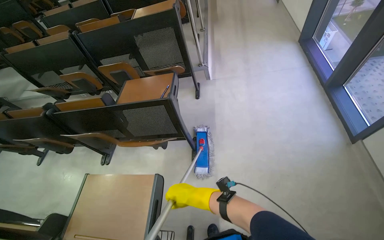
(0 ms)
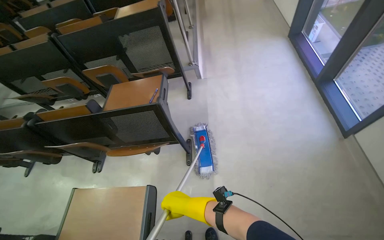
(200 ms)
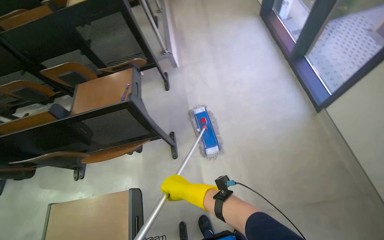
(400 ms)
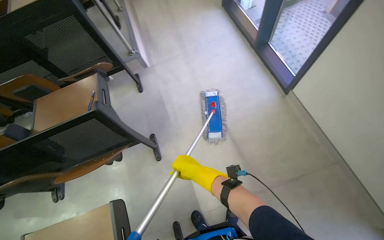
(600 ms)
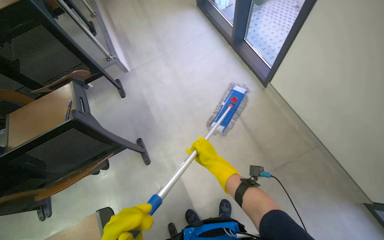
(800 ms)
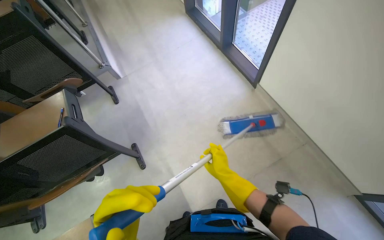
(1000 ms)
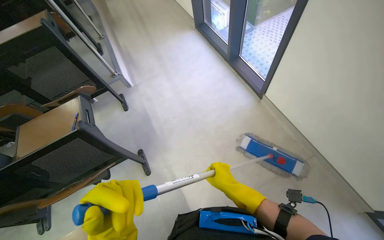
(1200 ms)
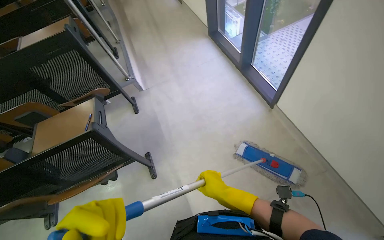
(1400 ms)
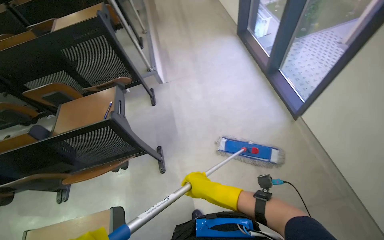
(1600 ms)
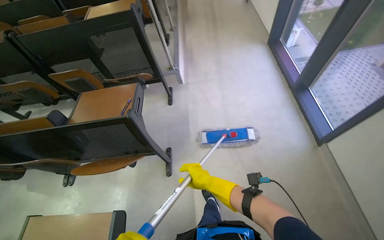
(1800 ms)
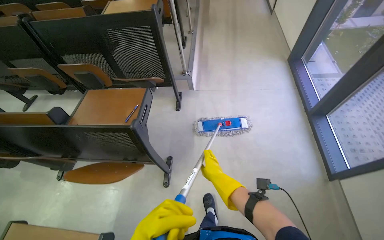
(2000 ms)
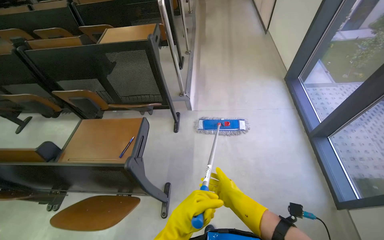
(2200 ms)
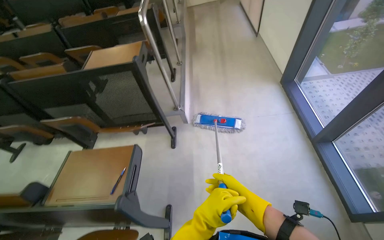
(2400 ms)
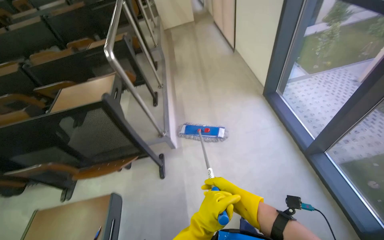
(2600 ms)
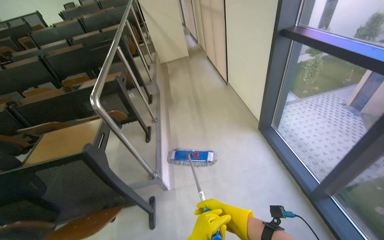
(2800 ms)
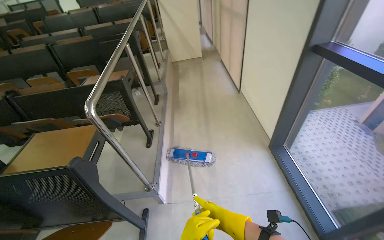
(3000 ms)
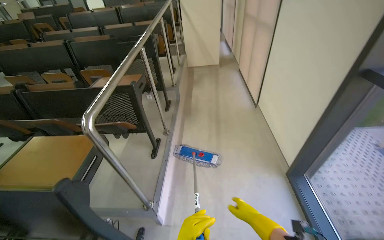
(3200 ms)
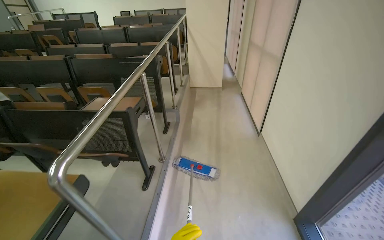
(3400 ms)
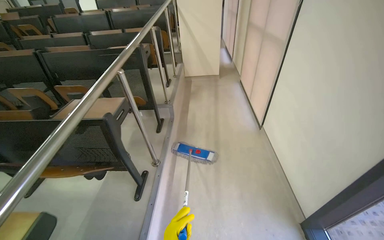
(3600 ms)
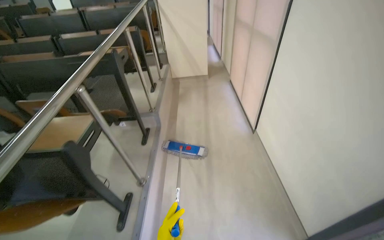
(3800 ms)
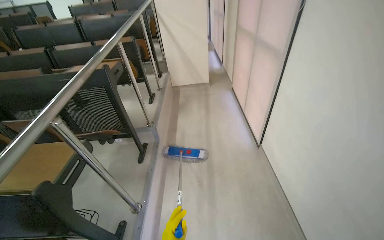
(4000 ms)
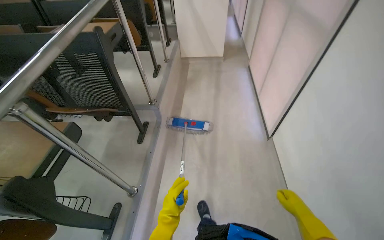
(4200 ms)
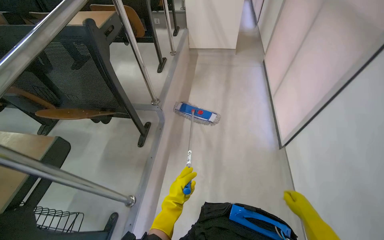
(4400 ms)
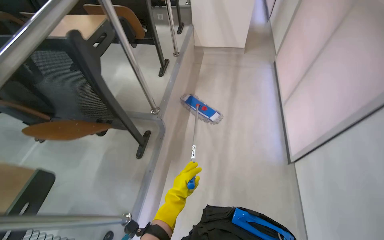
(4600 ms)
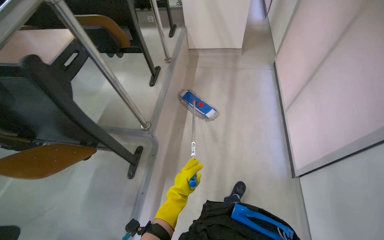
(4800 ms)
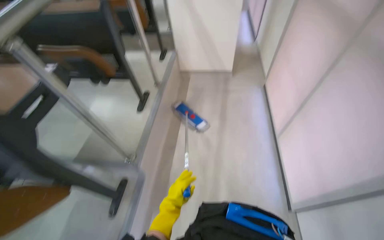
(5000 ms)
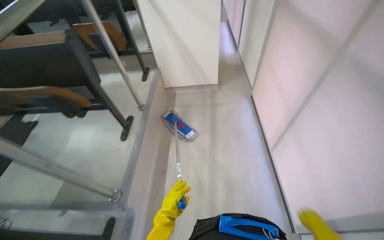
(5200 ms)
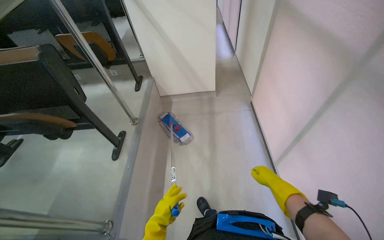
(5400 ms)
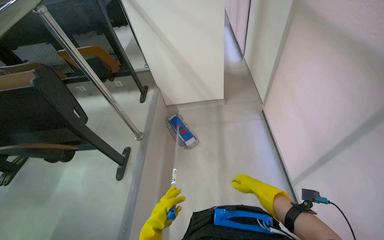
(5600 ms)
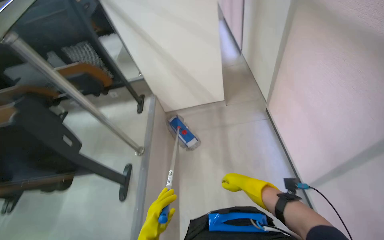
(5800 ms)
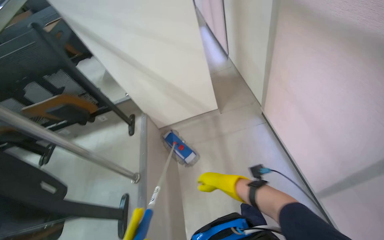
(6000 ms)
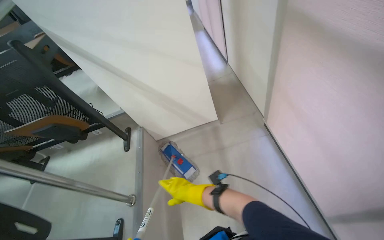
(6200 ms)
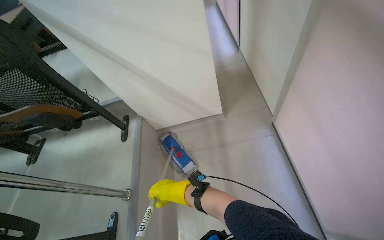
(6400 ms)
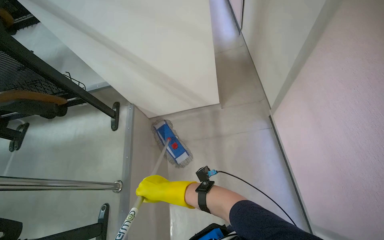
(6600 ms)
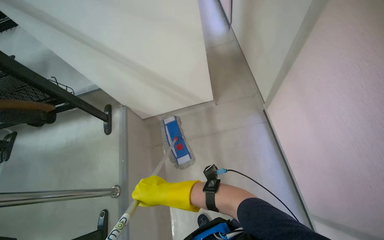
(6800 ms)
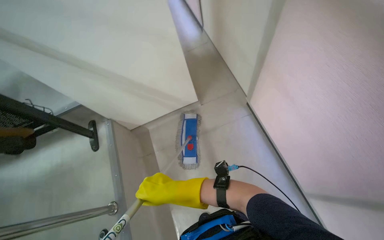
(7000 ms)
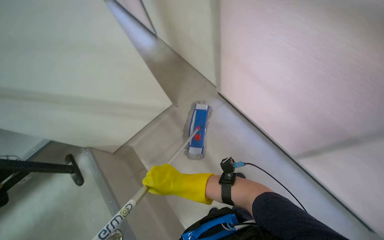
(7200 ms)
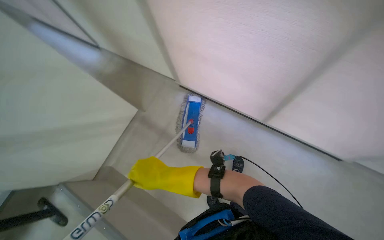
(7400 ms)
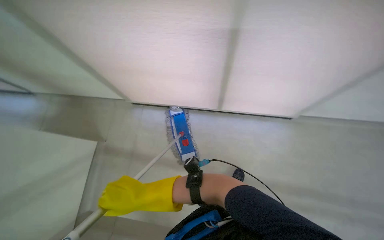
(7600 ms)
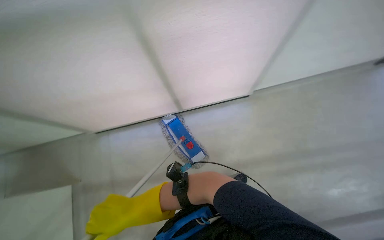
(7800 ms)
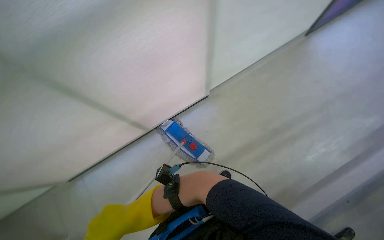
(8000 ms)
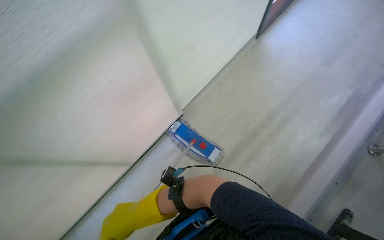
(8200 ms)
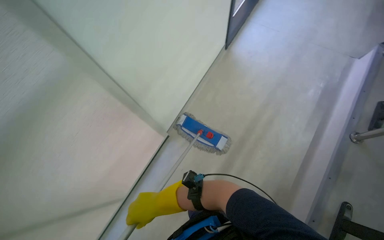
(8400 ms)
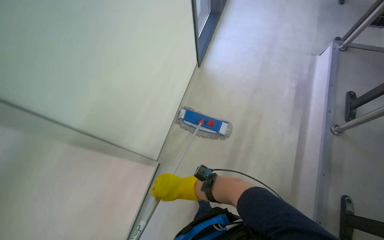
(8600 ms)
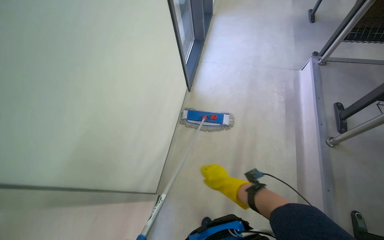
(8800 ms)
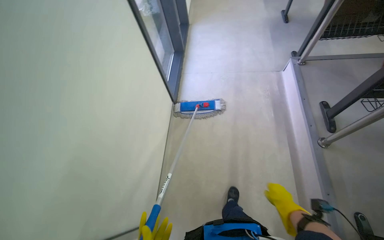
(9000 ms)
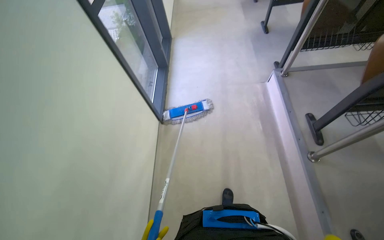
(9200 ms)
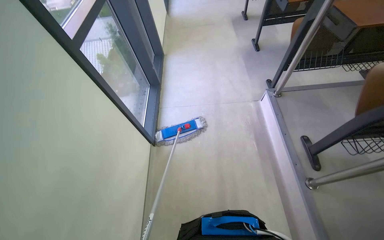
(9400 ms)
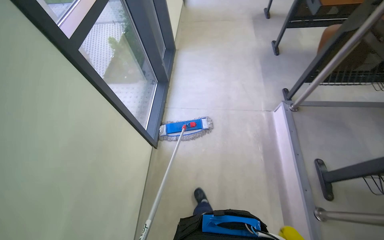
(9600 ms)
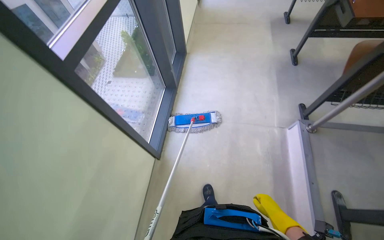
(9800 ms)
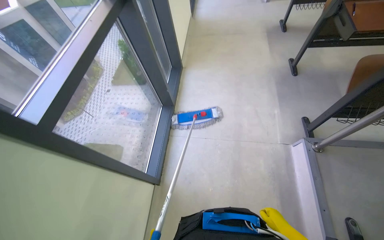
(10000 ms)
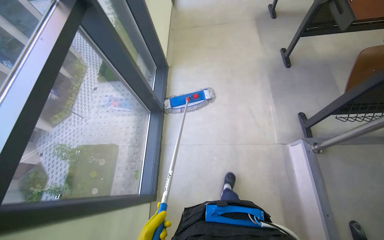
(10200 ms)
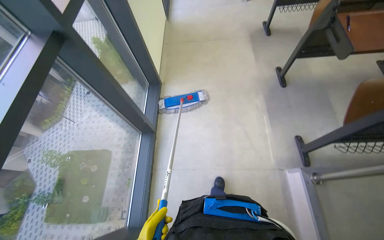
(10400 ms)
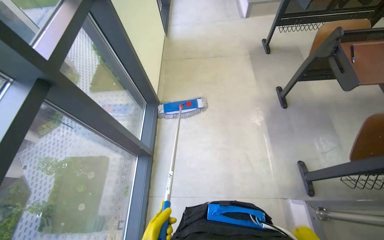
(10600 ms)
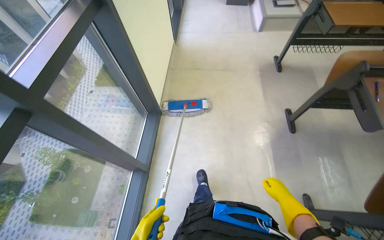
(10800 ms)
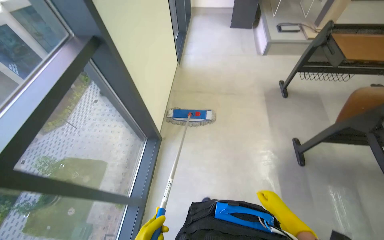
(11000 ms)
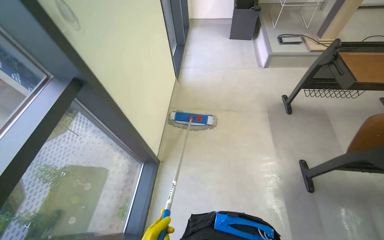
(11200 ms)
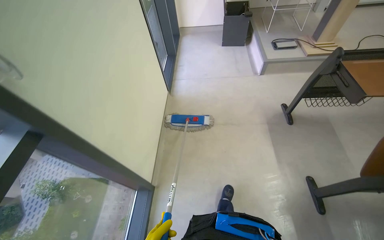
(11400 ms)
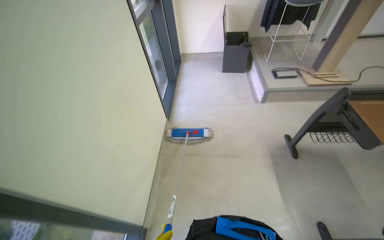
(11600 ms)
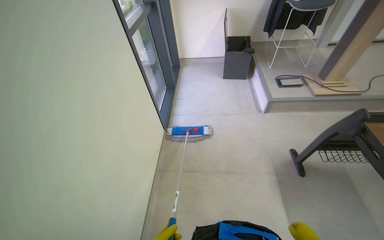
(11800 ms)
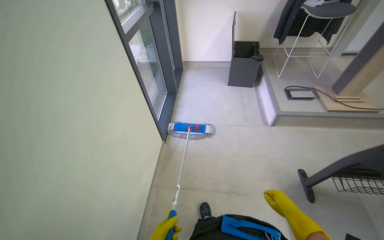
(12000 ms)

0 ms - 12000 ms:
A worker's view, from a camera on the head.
Job: mopping floor.
The whole recording: Mopping classroom floor. The worker mops the floor in the classroom between rows of desks.
1600 ms - 3000 ms: The camera travels some 1 m. The camera pitches upward, by roughly 15 degrees.
3000 ms - 4400 ms: The head travels roughly 1.5 m. The view tilts about 15 degrees downward.
4400 ms - 6000 ms: The camera travels some 1.5 m.
6000 ms - 7600 ms: The camera is carried roughly 40 cm. The wearer looks roughly 45 degrees further to the right.
9000 ms - 10400 ms: The camera is carried about 1.5 m.
10400 ms - 12000 ms: The wearer moves roughly 1.5 m. The view tilts roughly 15 degrees upward.

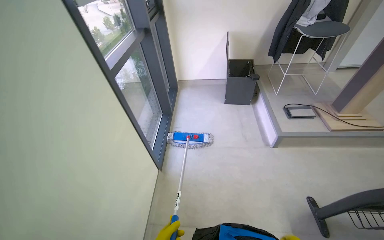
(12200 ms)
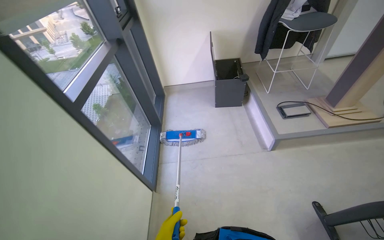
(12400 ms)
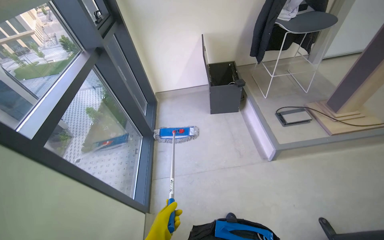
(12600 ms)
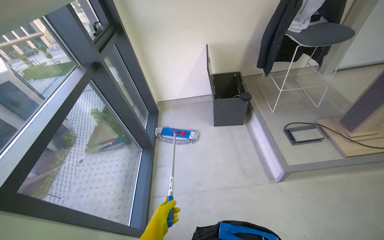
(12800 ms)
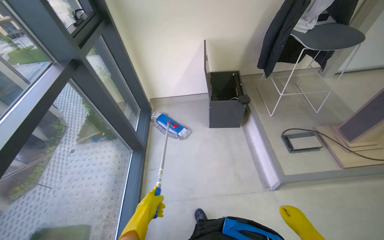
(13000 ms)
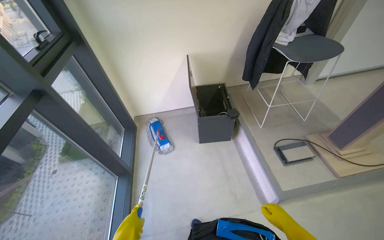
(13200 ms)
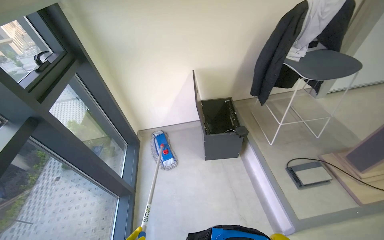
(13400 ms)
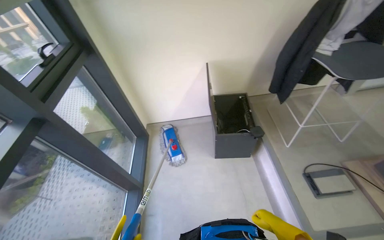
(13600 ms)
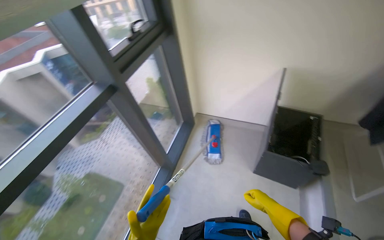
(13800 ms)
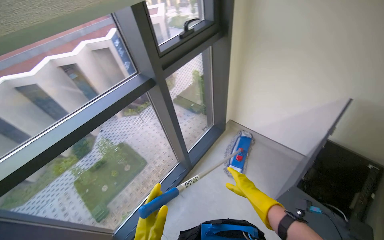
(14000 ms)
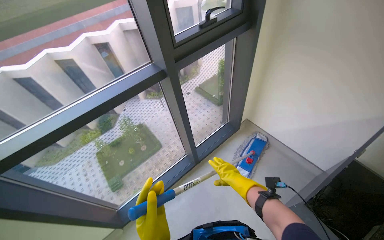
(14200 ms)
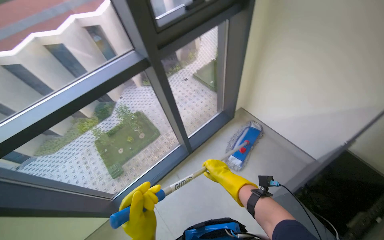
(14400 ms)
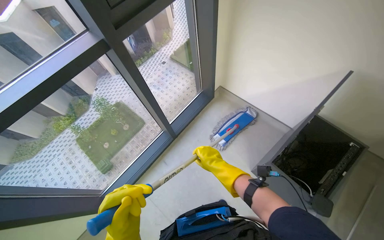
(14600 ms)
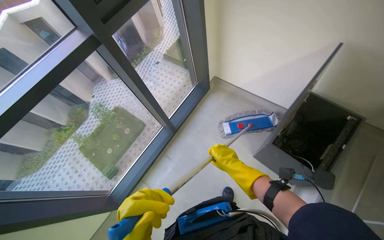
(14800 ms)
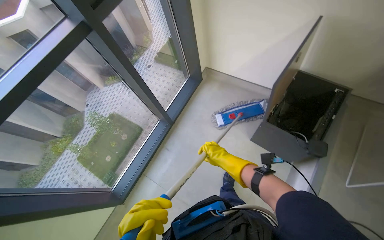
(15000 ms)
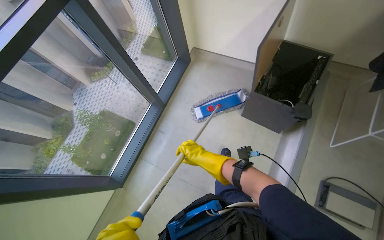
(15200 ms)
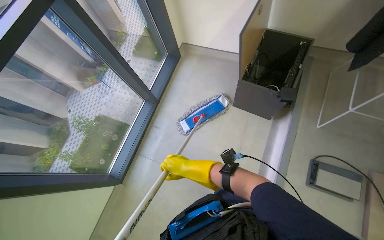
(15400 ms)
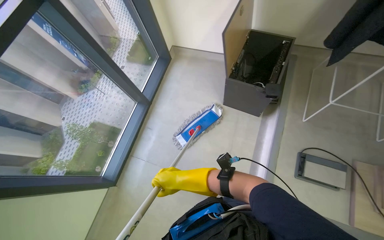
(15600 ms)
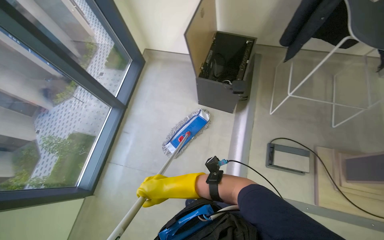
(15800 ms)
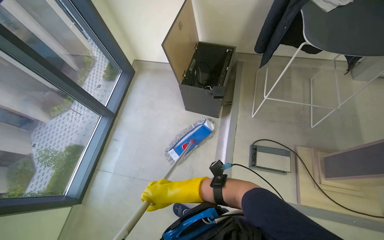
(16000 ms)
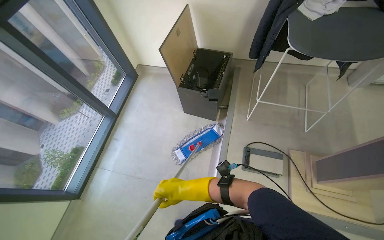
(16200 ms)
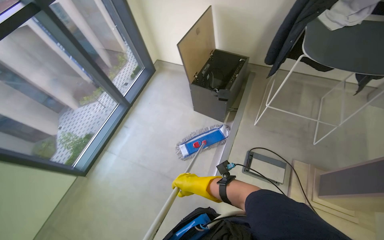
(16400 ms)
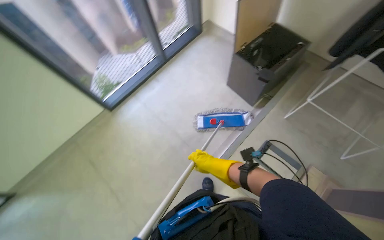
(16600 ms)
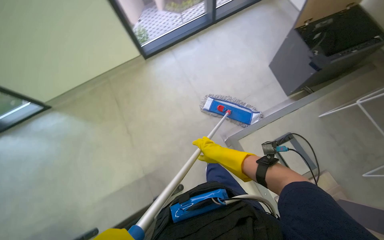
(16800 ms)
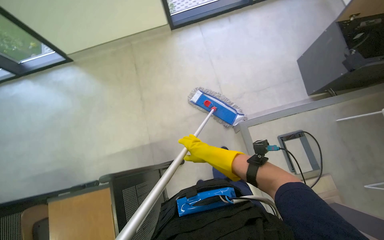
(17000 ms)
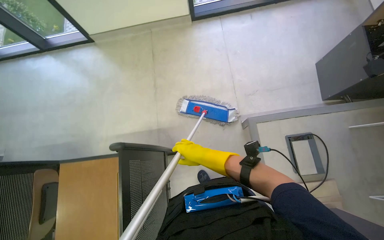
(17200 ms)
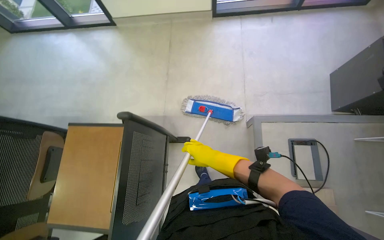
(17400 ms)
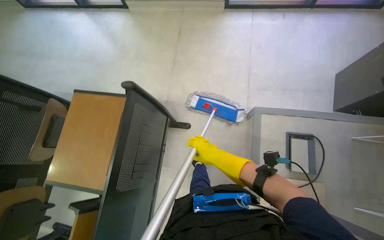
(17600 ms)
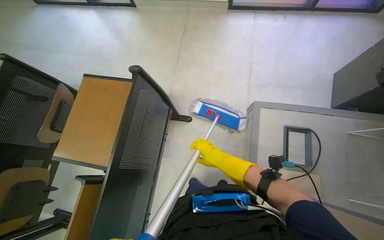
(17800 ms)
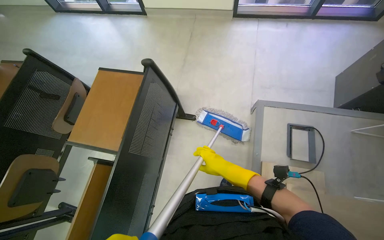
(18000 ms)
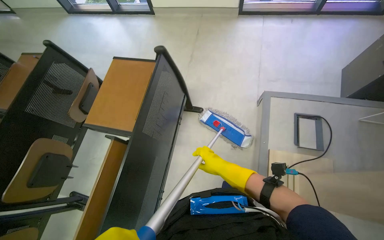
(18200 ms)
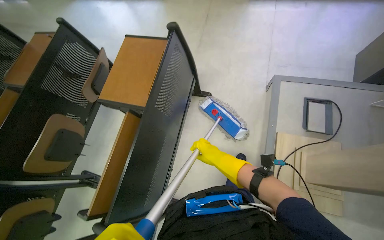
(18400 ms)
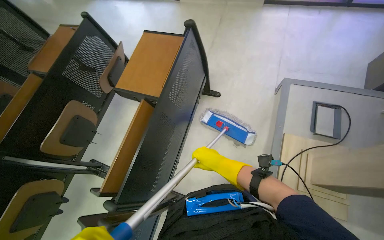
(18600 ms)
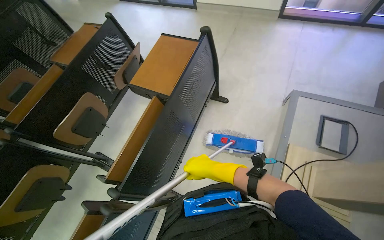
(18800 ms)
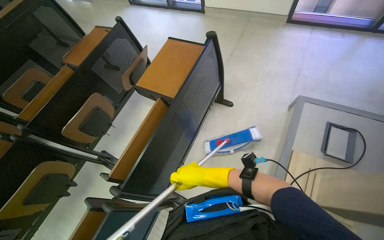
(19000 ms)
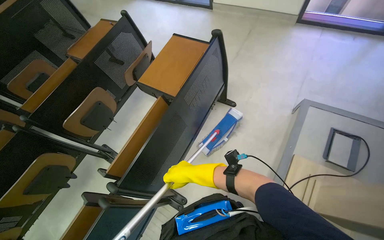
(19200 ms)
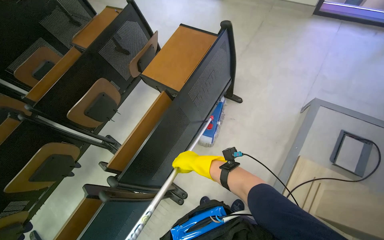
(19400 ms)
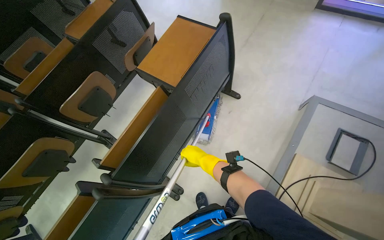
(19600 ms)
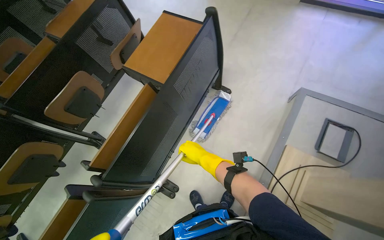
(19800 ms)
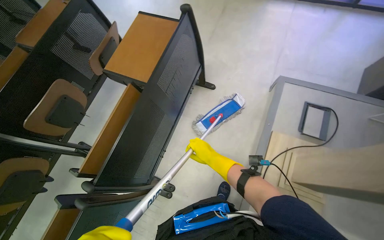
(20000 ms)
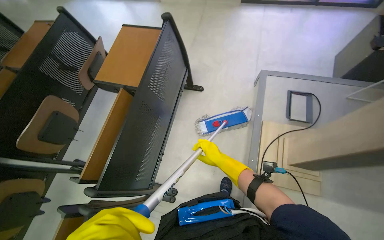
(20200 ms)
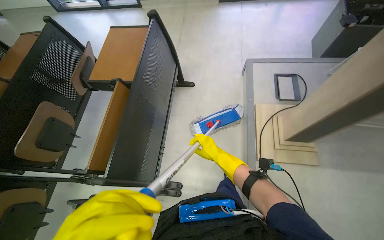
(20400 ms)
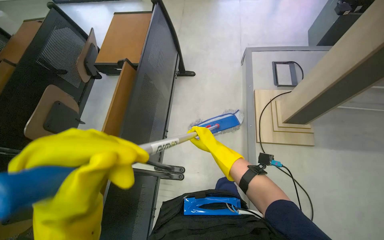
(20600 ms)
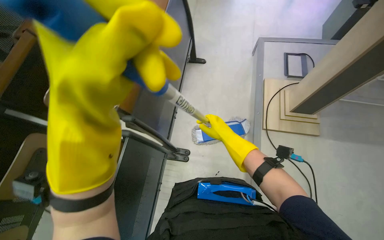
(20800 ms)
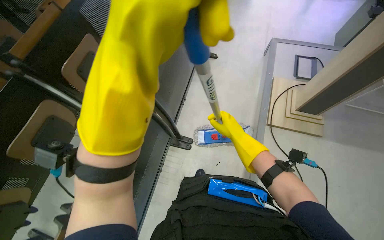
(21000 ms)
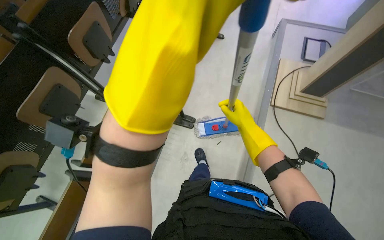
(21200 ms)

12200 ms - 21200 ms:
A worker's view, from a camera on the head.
Job: mopping floor.
The whole recording: Mopping classroom floor. The worker mops the floor in the classroom between rows of desks.
12200 ms - 13800 ms: The camera travels about 1 m. The wearer looks some 15 degrees further to the left.
13800 ms - 15200 ms: The wearer looks roughly 20 degrees further downward.
15200 ms - 16600 ms: The wearer moves some 60 cm.
16600 ms - 18200 ms: The camera is carried about 70 cm. The head turns to the left by approximately 60 degrees.
18200 ms - 19800 ms: The right hand is displaced to the left by some 15 cm.
19800 ms - 21200 ms: The wearer moves roughly 70 cm.
